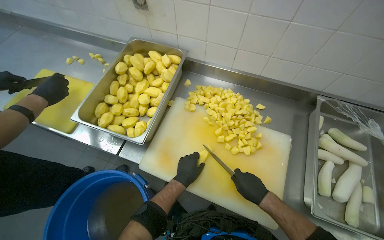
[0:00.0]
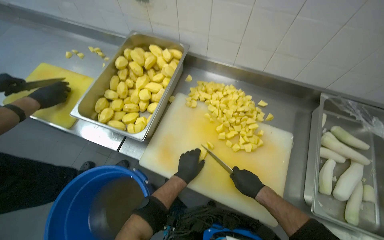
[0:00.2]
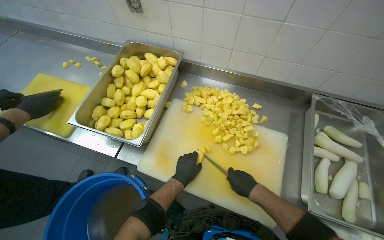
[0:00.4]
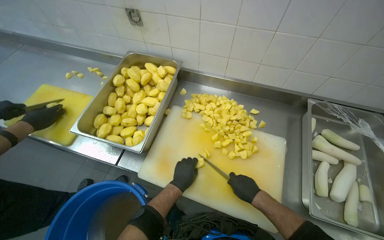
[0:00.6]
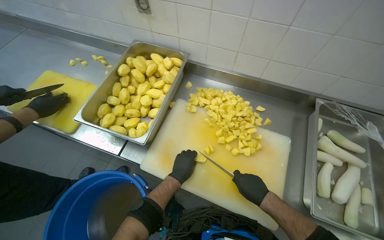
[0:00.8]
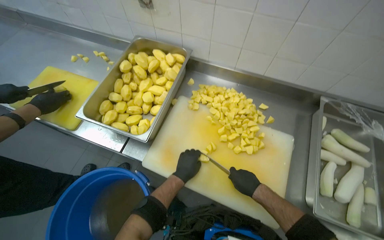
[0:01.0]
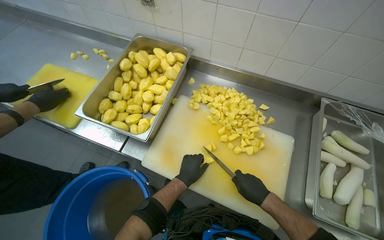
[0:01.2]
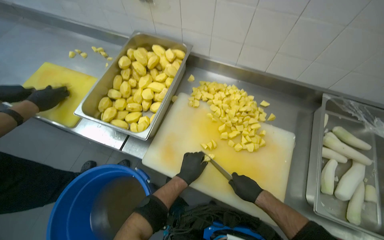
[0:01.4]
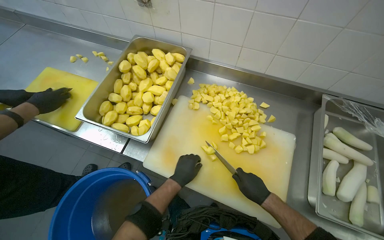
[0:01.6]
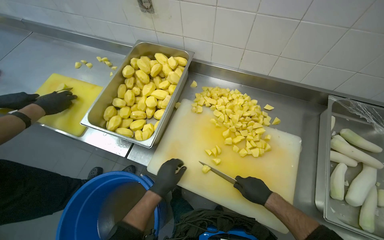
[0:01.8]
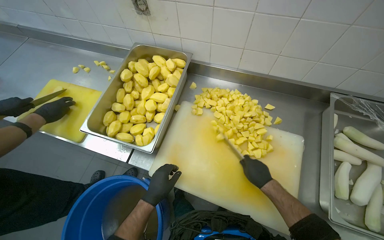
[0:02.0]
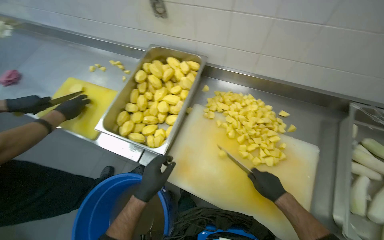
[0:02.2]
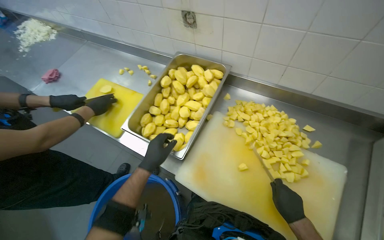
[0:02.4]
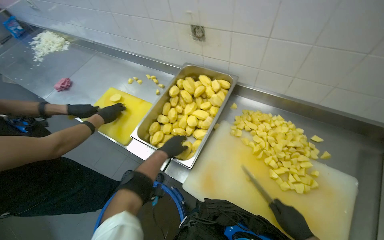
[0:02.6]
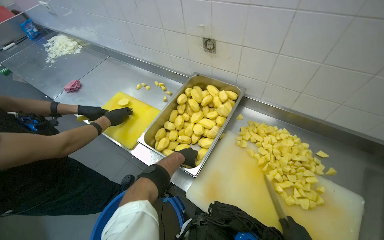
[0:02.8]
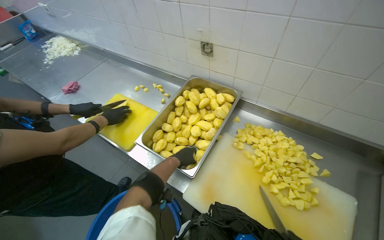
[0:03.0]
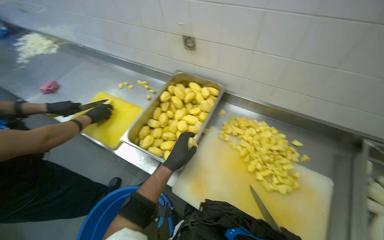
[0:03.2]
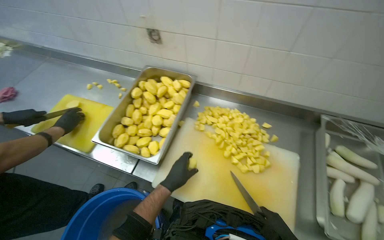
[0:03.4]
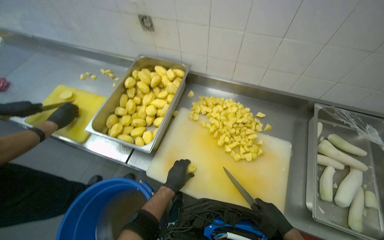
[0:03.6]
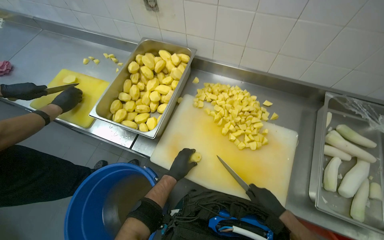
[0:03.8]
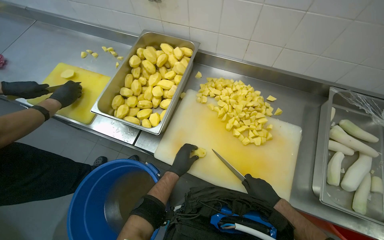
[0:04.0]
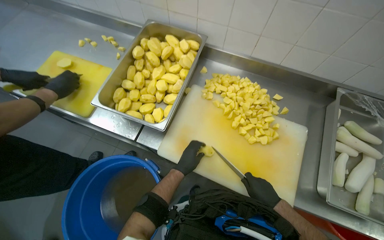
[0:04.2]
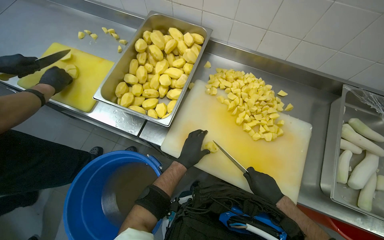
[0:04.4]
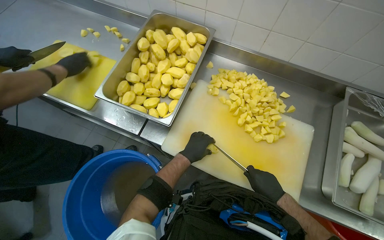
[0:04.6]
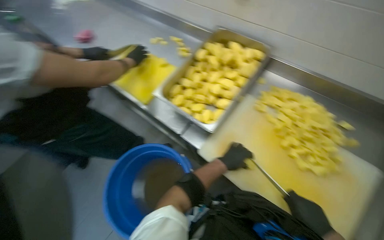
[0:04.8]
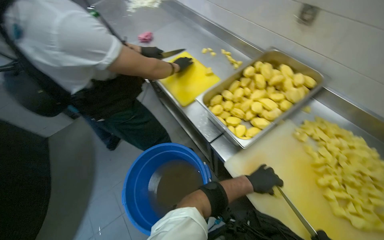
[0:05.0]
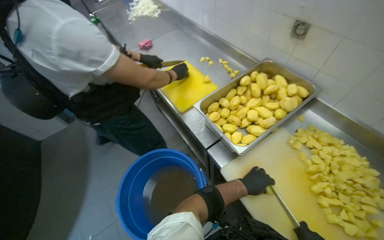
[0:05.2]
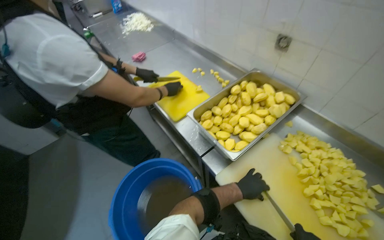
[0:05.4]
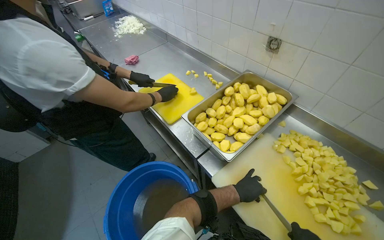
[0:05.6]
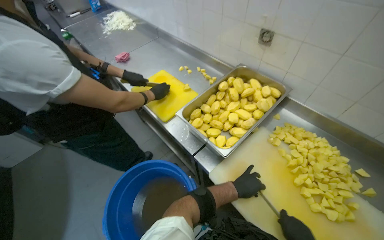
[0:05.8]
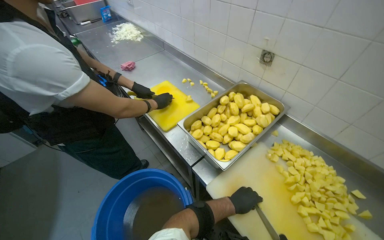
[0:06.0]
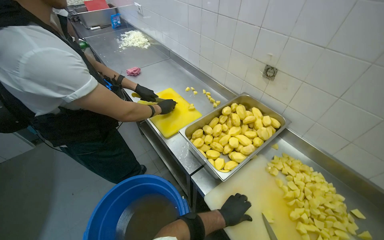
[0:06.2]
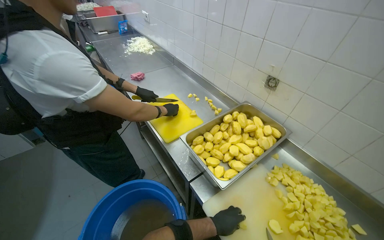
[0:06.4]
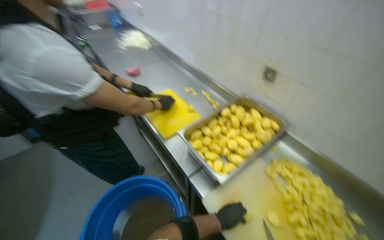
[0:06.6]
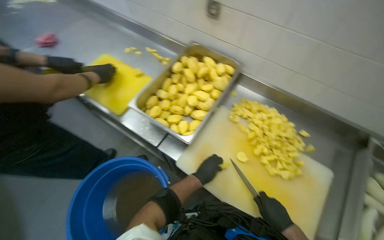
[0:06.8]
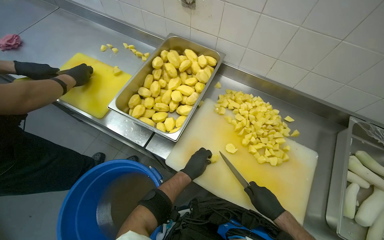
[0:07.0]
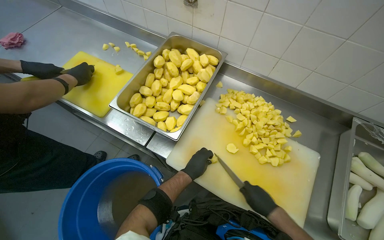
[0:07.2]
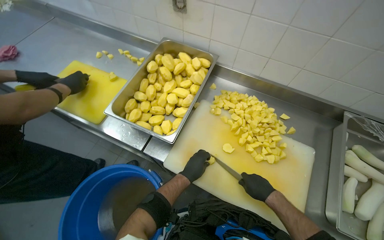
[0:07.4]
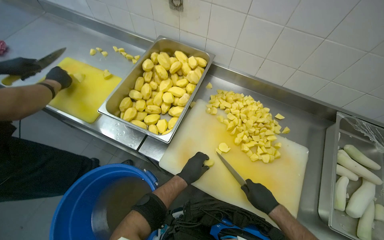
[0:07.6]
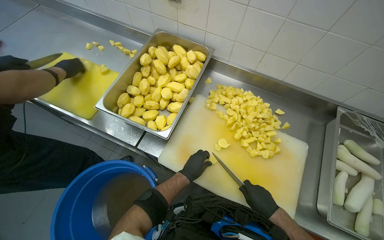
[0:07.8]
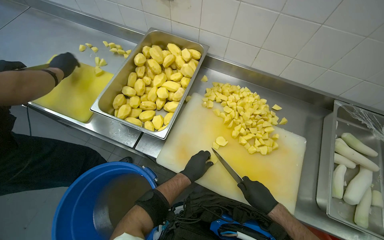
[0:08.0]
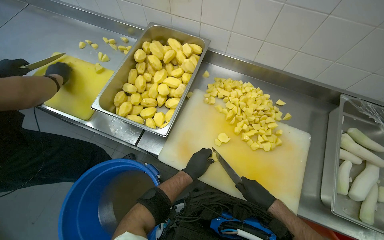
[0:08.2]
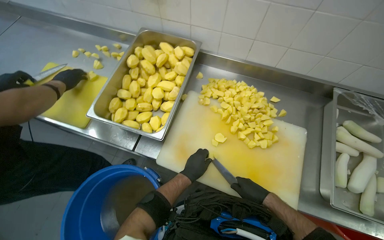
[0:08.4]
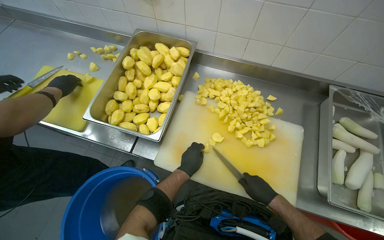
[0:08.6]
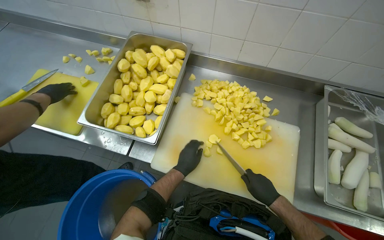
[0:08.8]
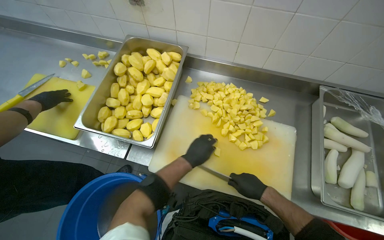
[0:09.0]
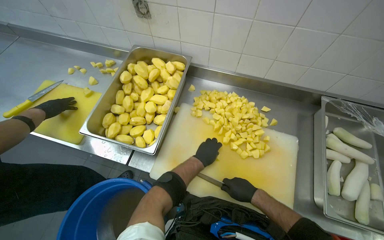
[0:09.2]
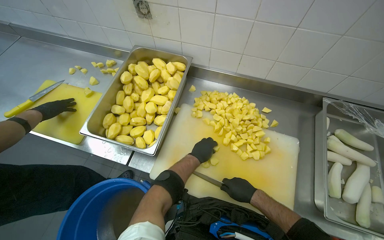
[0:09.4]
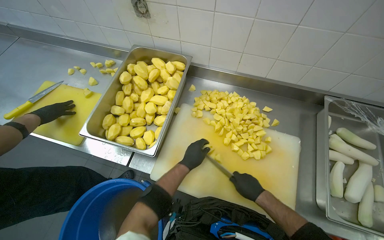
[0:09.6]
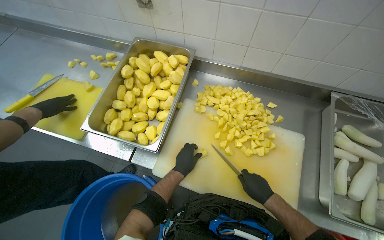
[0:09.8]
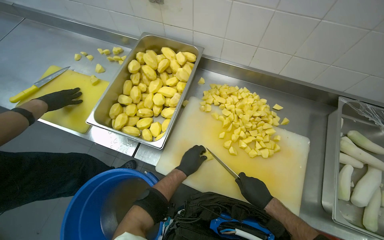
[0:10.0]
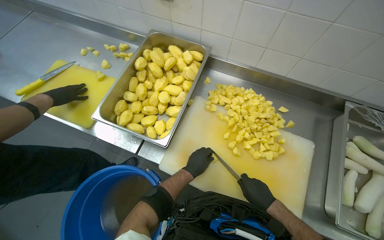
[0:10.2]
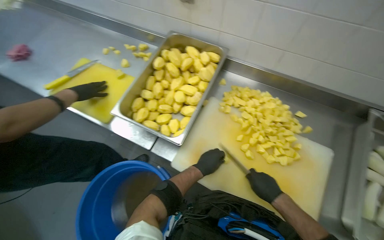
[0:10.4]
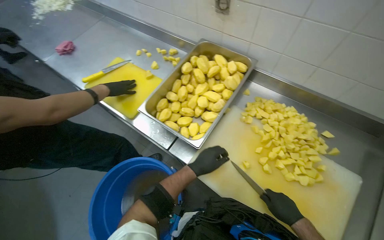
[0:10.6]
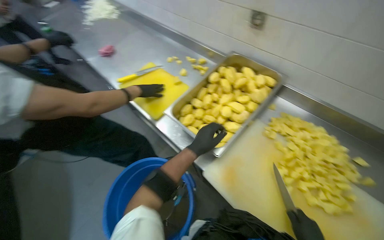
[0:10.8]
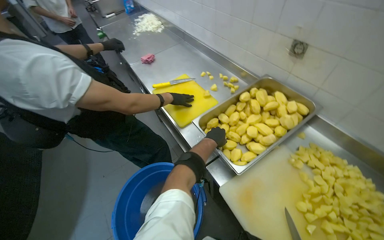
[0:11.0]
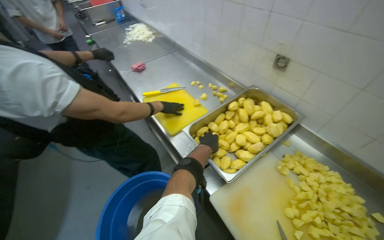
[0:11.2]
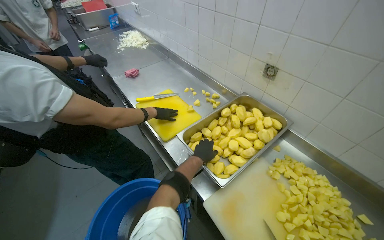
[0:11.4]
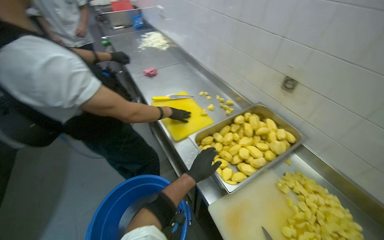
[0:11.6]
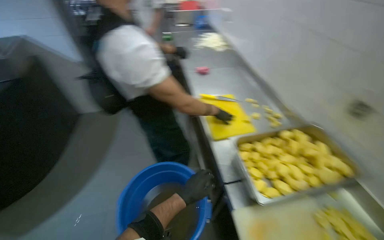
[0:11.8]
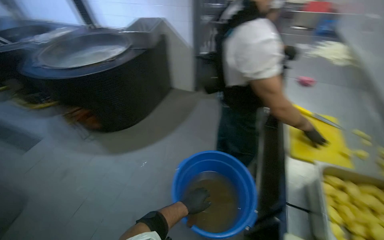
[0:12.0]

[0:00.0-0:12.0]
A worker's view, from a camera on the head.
Job: preparing food.
The whole recording: Cutting potatoes into pieces. The worker cuts peeled potatoes into smaller pieces on a cutting board.
0:00.0 to 0:01.6: The hands are busy where they are.
0:01.6 to 0:03.0: The left hand moves up the picture, about 20 cm, and moves some 5 cm nearer to the camera and comes back.
0:03.0 to 0:04.4: The wearer looks approximately 15 degrees further downward.
0:04.4 to 0:06.0: The wearer's head swings about 30 degrees to the left. The wearer looks approximately 15 degrees further upward.
0:06.0 to 0:07.6: The head turns to the right by roughly 25 degrees. The view tilts some 15 degrees downward.
0:07.6 to 0:09.0: The hands are busy where they are.
0:09.0 to 0:10.4: The hands are busy where they are.
0:10.4 to 0:12.0: The wearer looks some 85 degrees further to the left. The view tips upward by about 15 degrees.

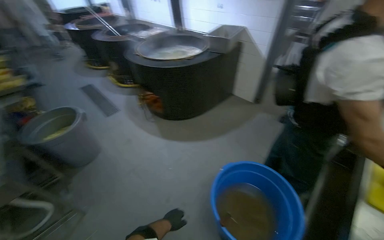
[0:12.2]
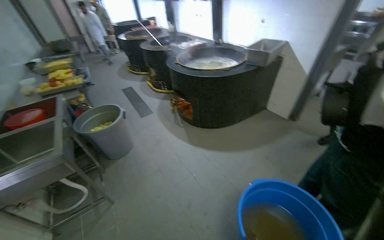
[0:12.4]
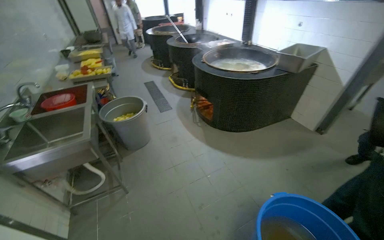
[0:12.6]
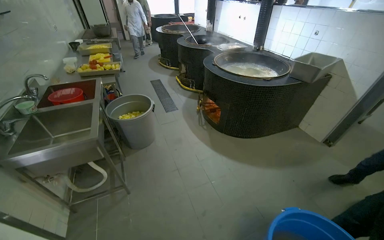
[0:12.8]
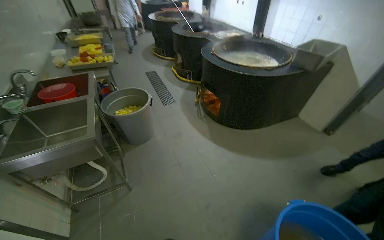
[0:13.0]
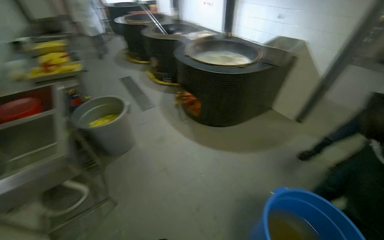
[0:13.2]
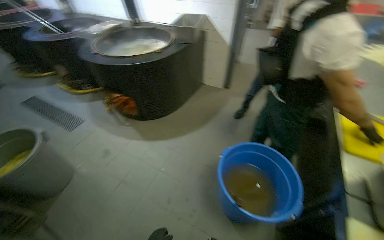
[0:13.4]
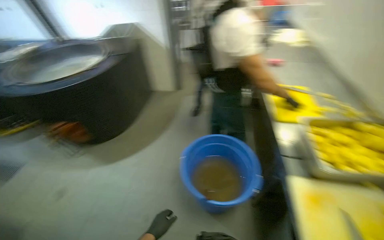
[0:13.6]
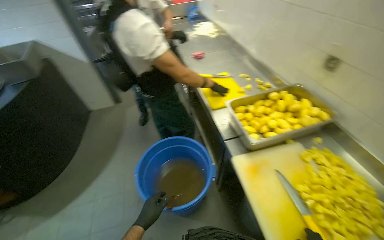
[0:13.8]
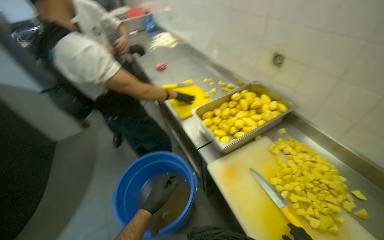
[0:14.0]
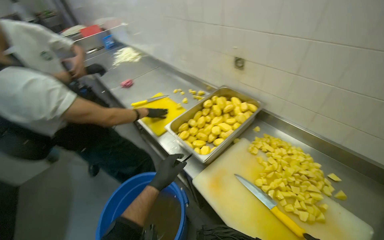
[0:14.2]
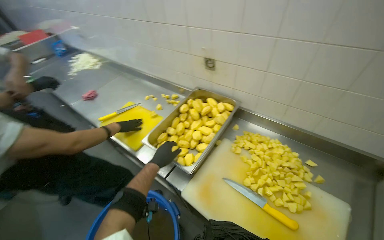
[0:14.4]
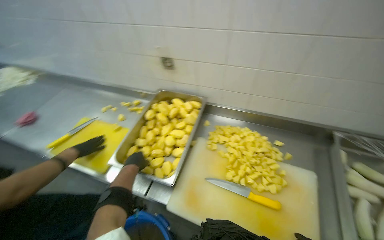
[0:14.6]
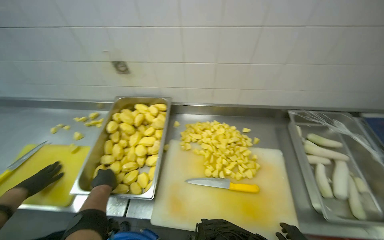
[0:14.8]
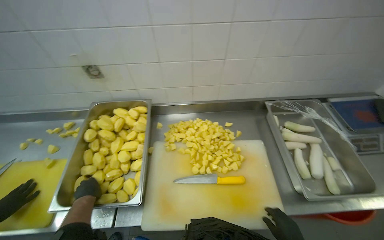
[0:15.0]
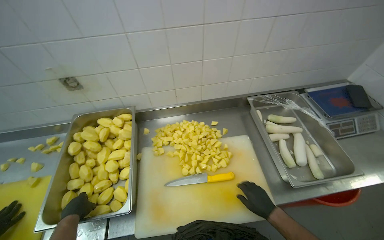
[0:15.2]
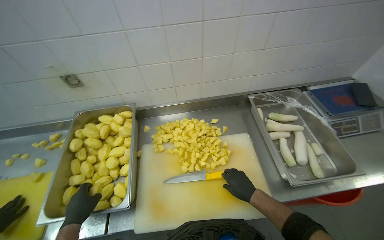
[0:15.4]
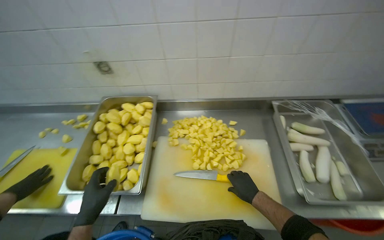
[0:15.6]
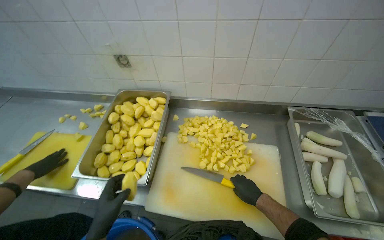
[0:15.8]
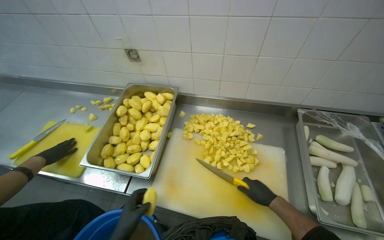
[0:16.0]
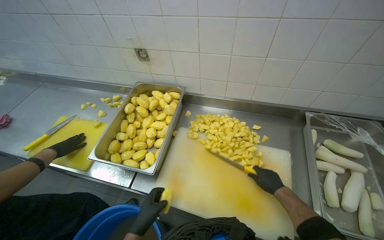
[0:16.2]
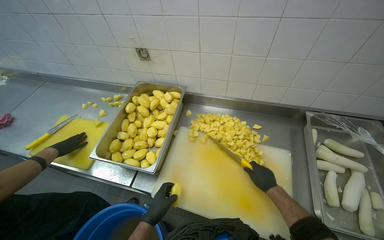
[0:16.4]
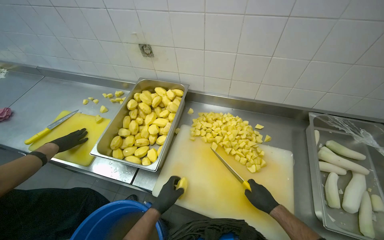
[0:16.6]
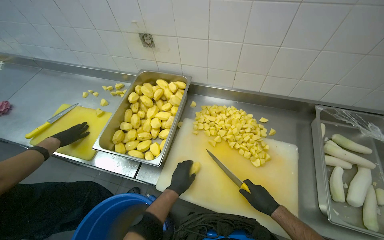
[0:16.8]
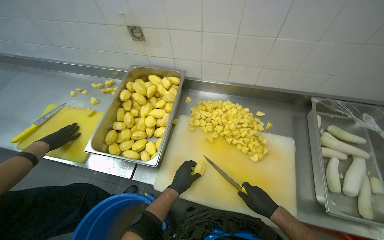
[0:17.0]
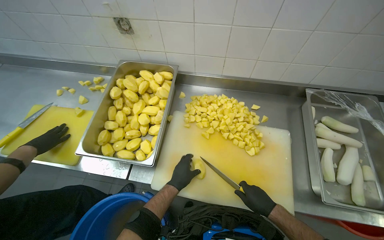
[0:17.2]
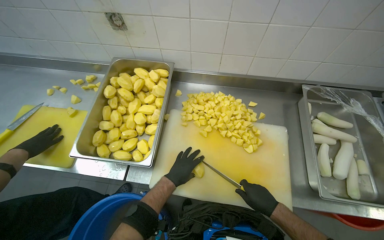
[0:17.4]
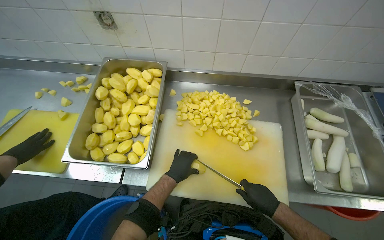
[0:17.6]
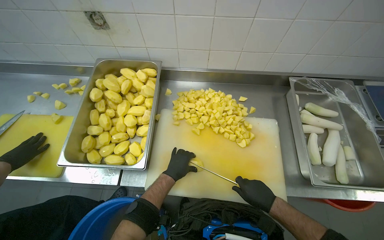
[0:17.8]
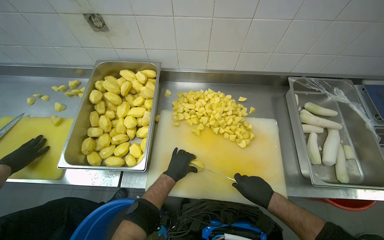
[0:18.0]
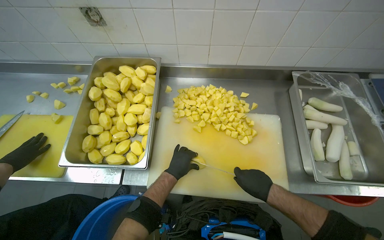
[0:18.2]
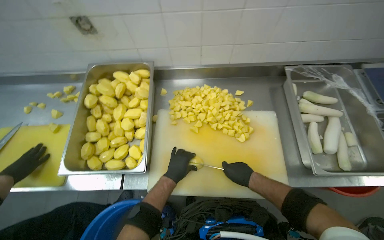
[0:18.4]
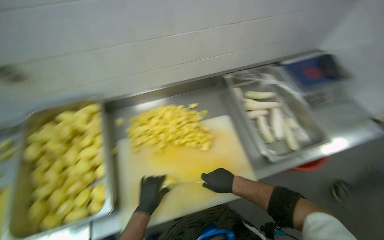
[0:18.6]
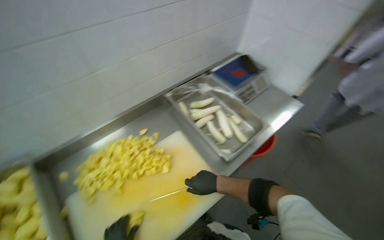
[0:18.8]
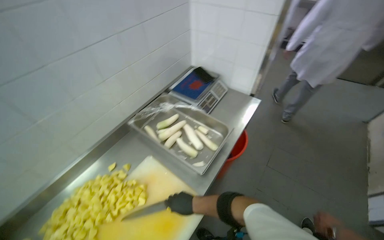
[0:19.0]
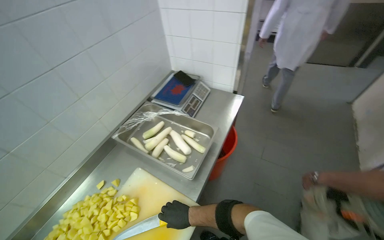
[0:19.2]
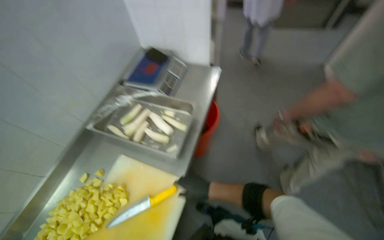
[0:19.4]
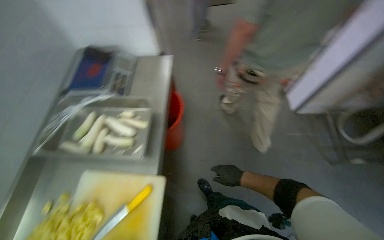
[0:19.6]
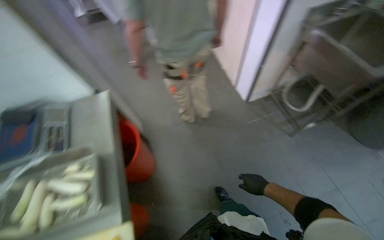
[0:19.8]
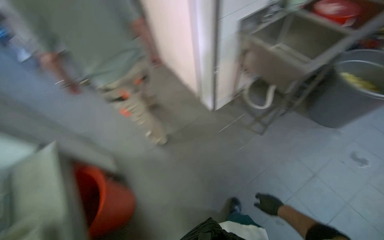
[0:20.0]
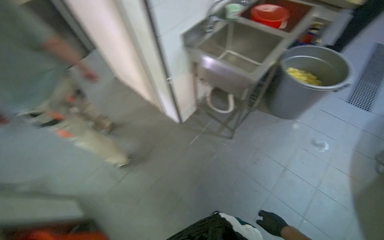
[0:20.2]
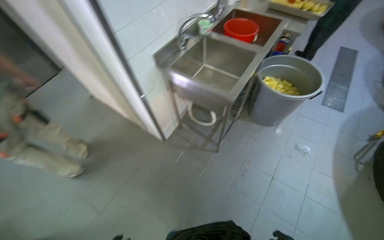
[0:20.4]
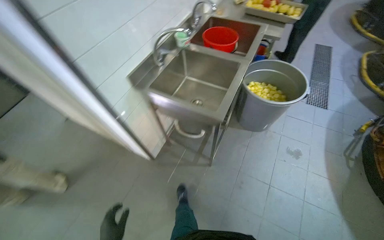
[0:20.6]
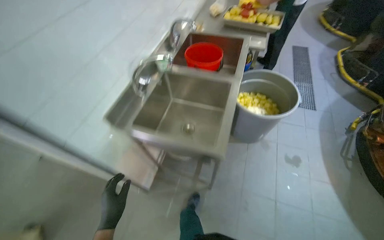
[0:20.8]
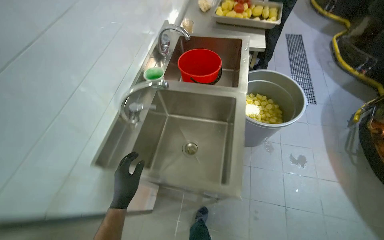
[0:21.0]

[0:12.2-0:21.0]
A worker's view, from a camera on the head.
Job: preparing food.
The whole recording: Cutting potatoes into pieces. The worker cuts peeled potatoes into smaller pieces on a cutting board.
0:12.2 to 0:13.6: The head rotates about 35 degrees to the right.
0:13.6 to 0:15.2: The wearer moves approximately 40 cm. The head turns to the right by approximately 110 degrees.
0:15.2 to 0:16.6: The wearer looks approximately 25 degrees further to the left. The left hand heads to the right, covering roughly 20 cm.
0:16.6 to 0:18.0: The left hand heads up the picture, covering roughly 10 cm.
0:18.0 to 0:19.6: The head rotates about 90 degrees to the right.
0:19.6 to 0:21.0: The head travels roughly 1 m. The head rotates approximately 80 degrees to the right.
